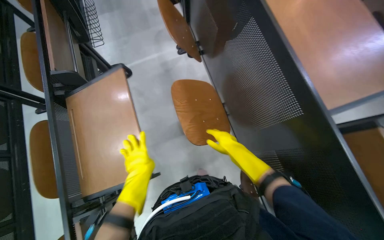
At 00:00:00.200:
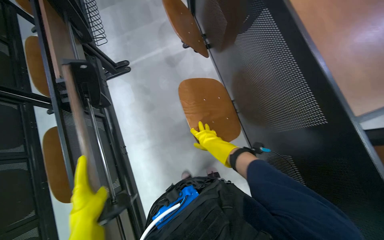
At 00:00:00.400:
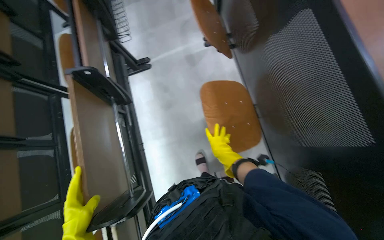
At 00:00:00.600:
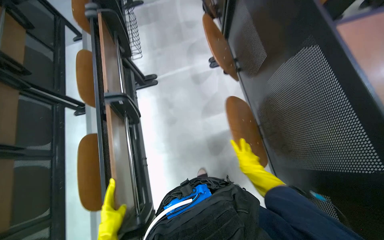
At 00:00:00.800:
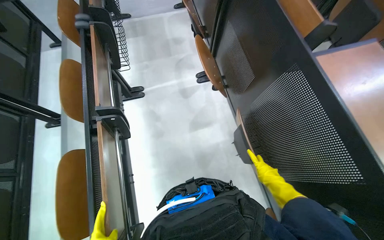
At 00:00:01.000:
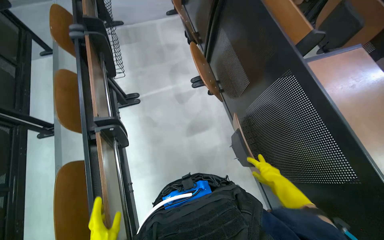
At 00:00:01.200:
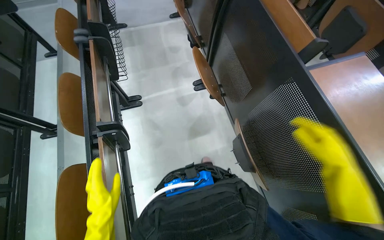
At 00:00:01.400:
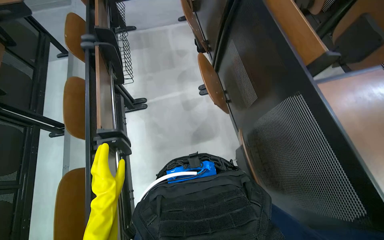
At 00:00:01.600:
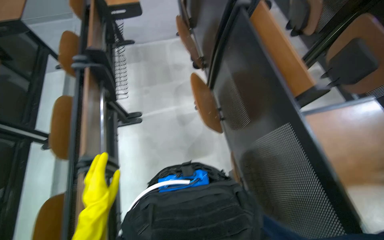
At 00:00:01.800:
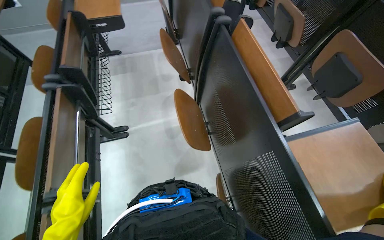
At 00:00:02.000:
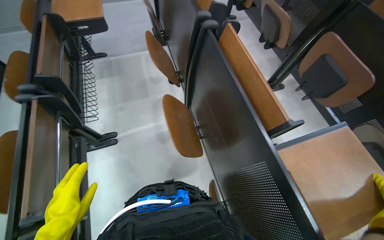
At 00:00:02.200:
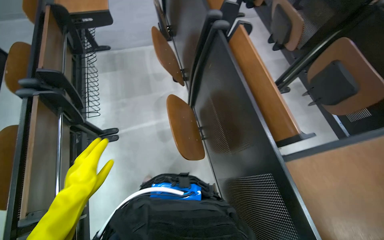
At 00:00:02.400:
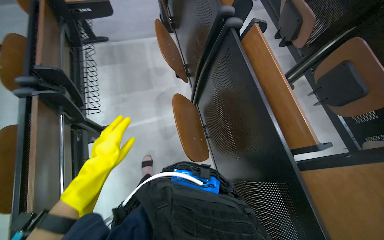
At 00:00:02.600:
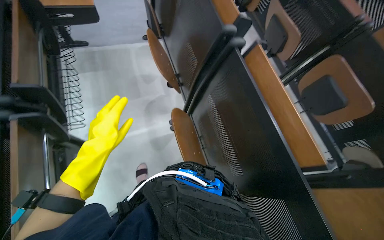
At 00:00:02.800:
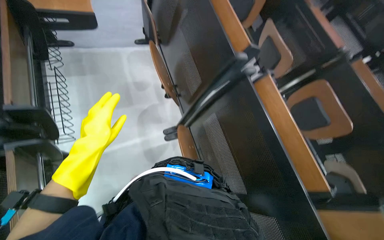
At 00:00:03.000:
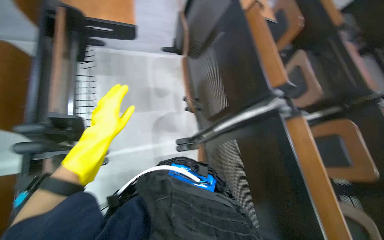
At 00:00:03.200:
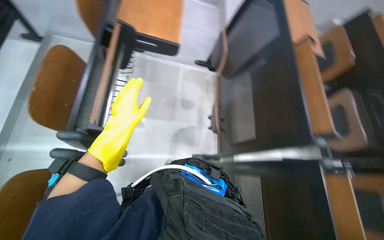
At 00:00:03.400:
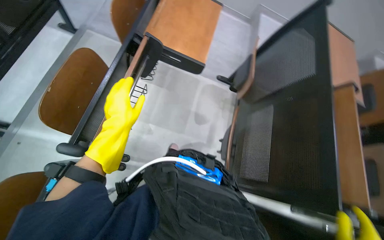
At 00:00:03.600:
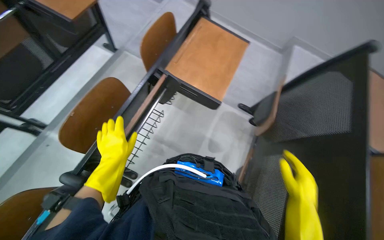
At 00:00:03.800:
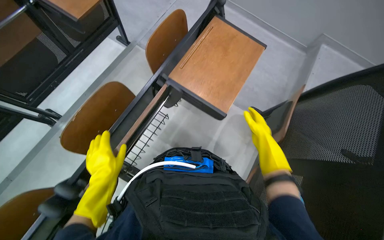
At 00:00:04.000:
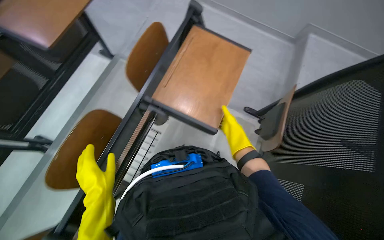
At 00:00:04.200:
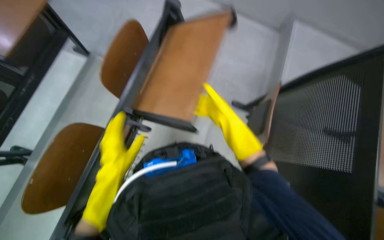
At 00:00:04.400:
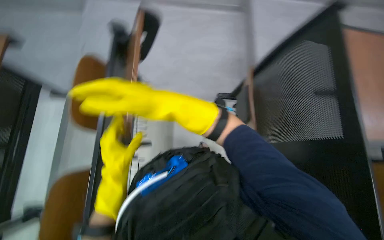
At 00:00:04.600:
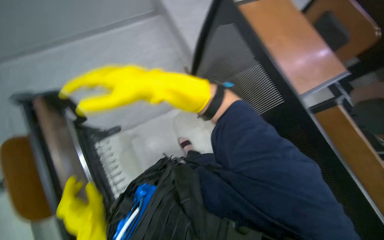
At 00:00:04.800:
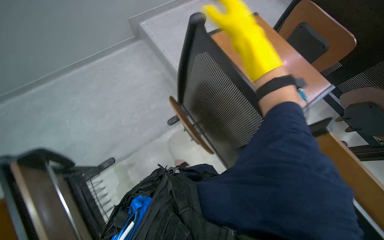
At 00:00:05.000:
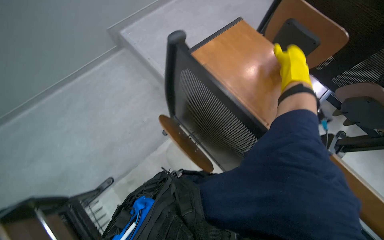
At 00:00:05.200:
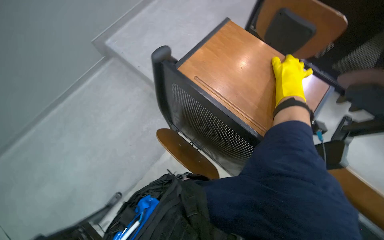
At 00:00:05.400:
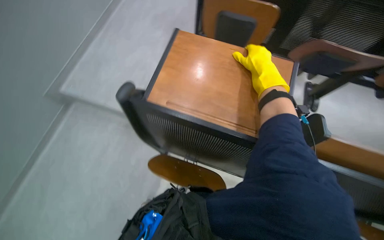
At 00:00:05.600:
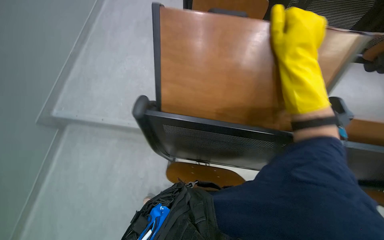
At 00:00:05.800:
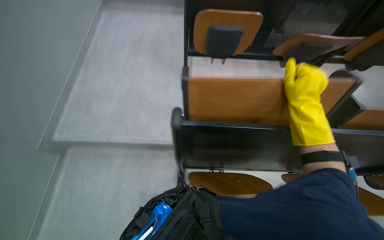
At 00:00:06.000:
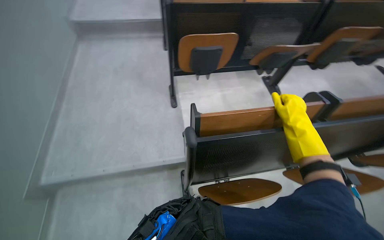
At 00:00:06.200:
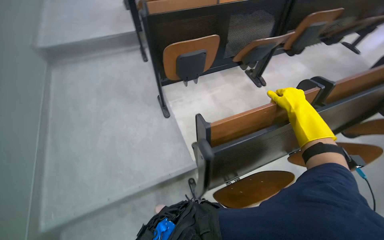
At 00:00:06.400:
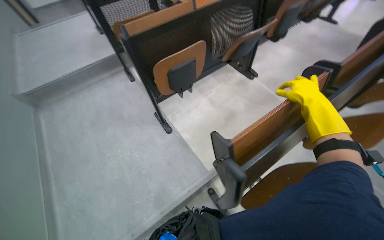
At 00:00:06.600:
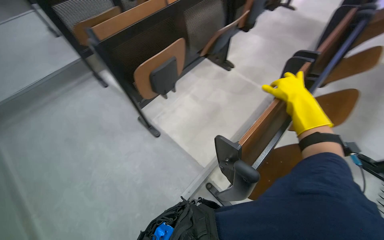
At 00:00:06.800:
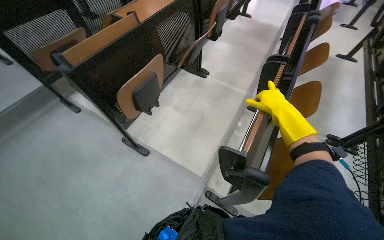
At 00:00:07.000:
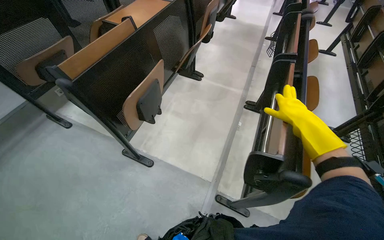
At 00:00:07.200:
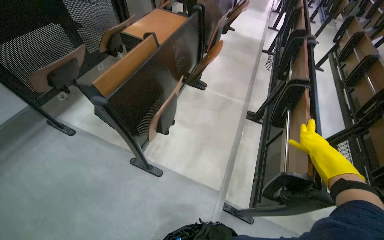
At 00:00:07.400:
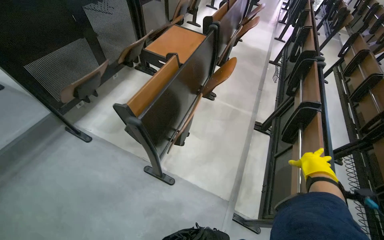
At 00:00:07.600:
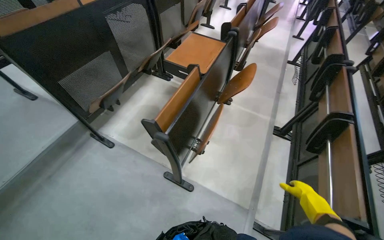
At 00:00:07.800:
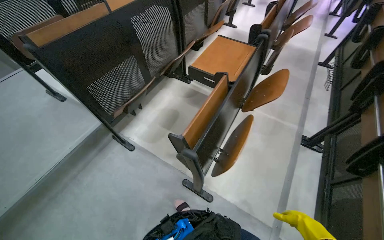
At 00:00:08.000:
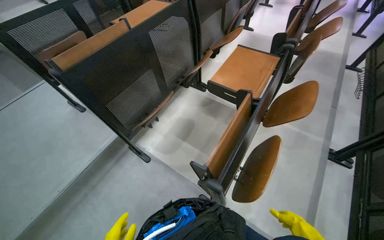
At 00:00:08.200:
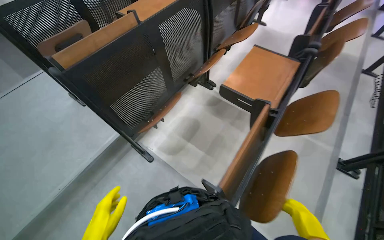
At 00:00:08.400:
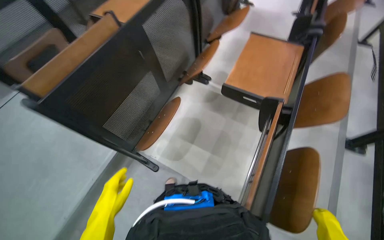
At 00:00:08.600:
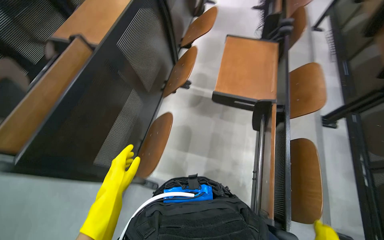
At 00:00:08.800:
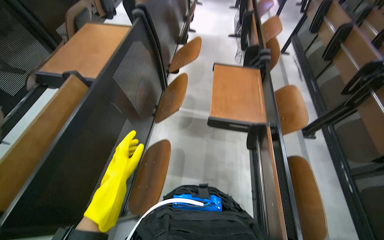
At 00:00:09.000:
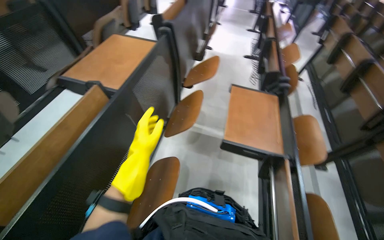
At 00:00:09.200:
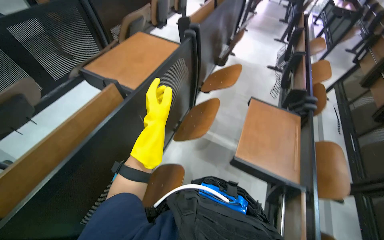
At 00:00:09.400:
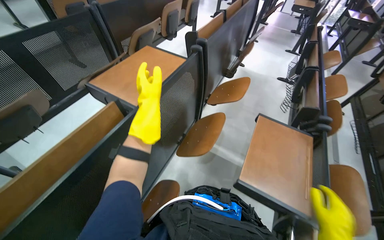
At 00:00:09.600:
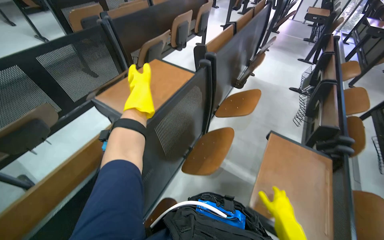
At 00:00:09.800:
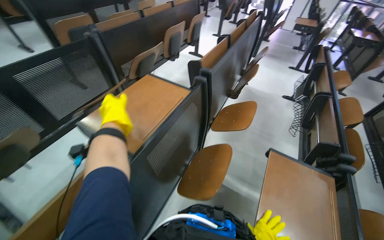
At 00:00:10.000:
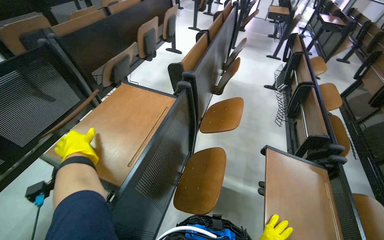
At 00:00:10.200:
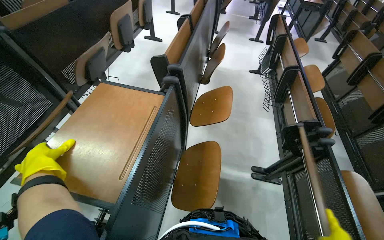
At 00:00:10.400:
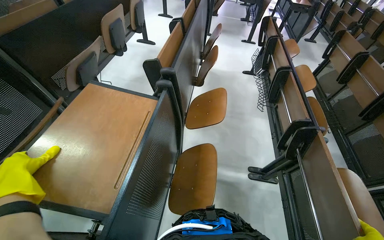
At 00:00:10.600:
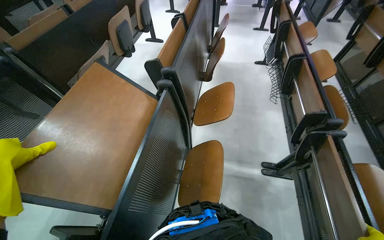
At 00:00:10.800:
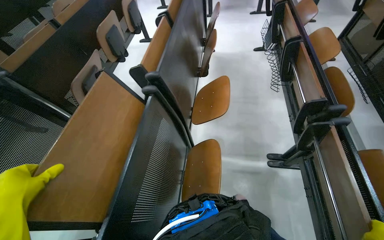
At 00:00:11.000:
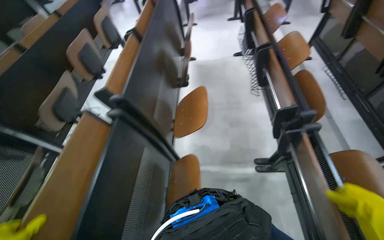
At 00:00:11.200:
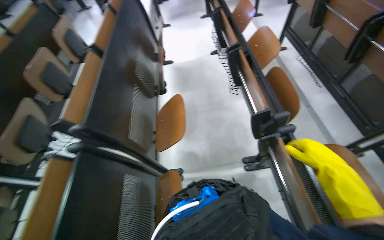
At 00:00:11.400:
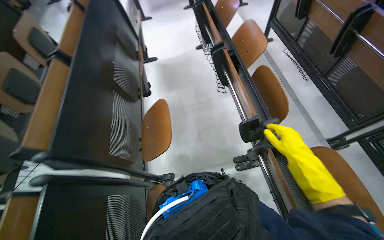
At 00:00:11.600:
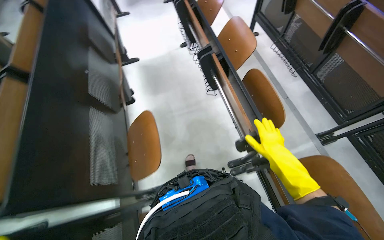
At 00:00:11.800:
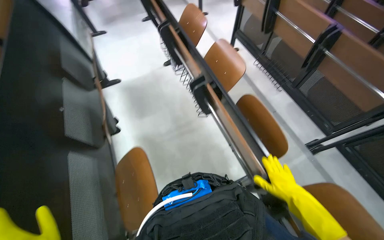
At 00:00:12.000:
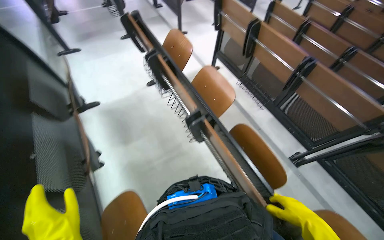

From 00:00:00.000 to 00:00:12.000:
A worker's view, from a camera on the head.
Job: organizing items.
The whole recording: Folding auditorium desks. The worker folds down the wooden desks in the auditorium.
From 00:00:01.600 to 00:00:03.000: The wearer moves some 60 cm. The camera is aimed roughly 20 degrees further to the right.
From 00:00:03.000 to 00:00:04.400: The head travels roughly 70 cm. The wearer looks about 30 degrees further to the left.
From 00:00:04.400 to 00:00:06.000: The wearer moves approximately 40 cm. The wearer looks some 65 degrees further to the right. The view tilts roughly 15 degrees upward.
From 00:00:06.000 to 00:00:07.600: The wearer moves approximately 90 cm. The wearer looks about 55 degrees further to the right.
From 00:00:07.600 to 00:00:09.000: The head travels about 80 cm.
From 00:00:09.000 to 00:00:10.400: The camera travels roughly 50 cm.
From 00:00:10.400 to 00:00:12.000: The wearer moves some 90 cm. The wearer looks approximately 40 degrees further to the right.

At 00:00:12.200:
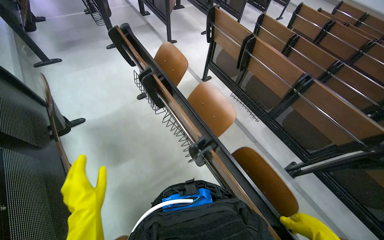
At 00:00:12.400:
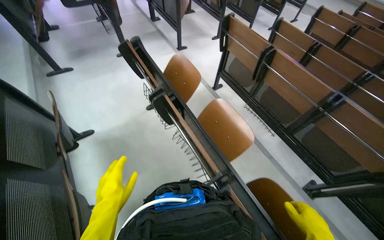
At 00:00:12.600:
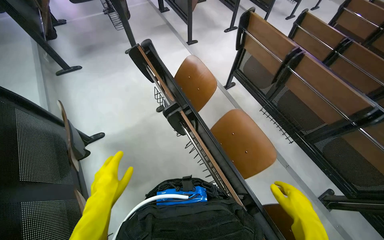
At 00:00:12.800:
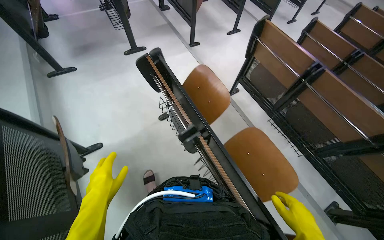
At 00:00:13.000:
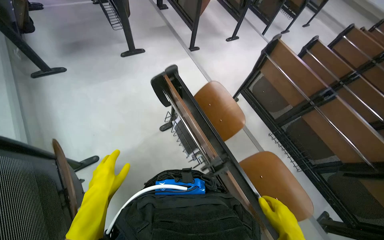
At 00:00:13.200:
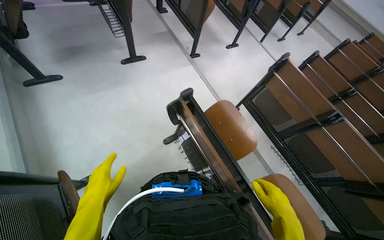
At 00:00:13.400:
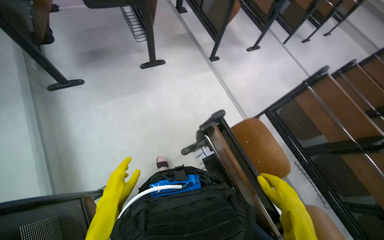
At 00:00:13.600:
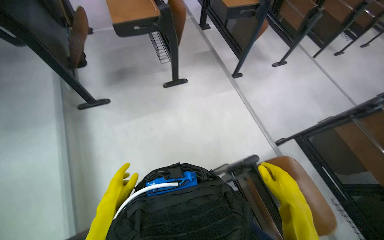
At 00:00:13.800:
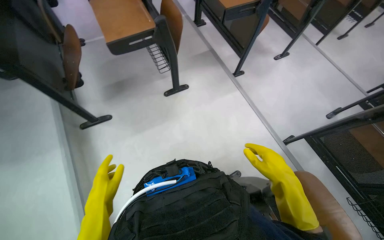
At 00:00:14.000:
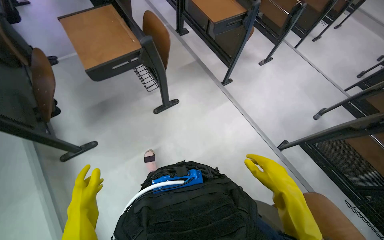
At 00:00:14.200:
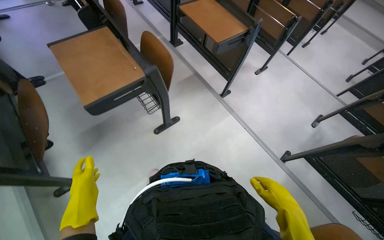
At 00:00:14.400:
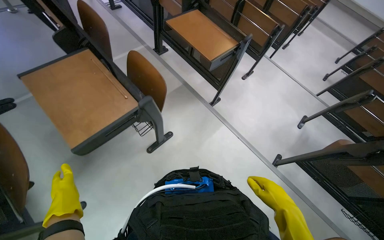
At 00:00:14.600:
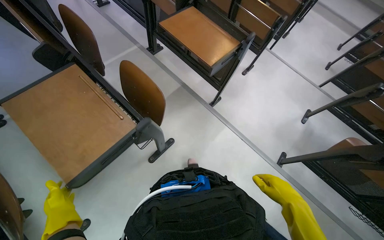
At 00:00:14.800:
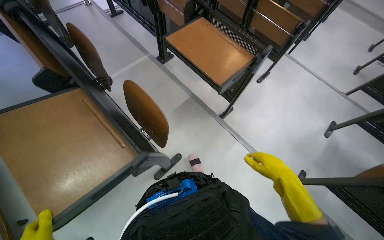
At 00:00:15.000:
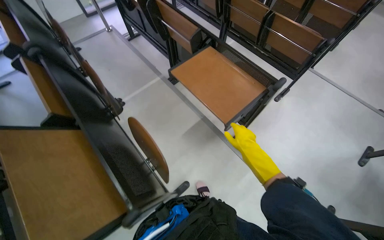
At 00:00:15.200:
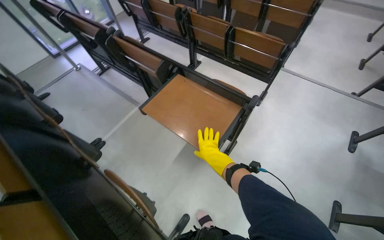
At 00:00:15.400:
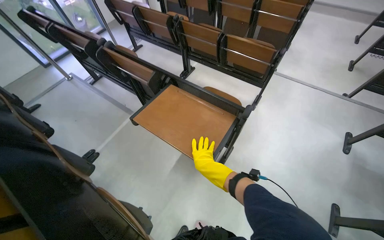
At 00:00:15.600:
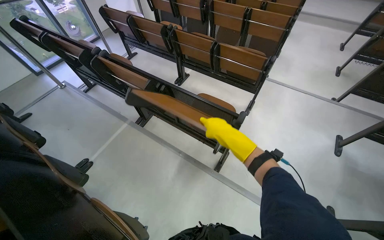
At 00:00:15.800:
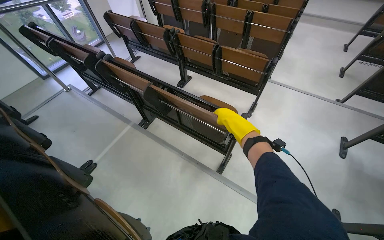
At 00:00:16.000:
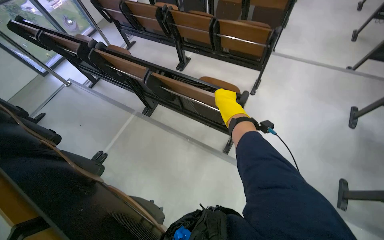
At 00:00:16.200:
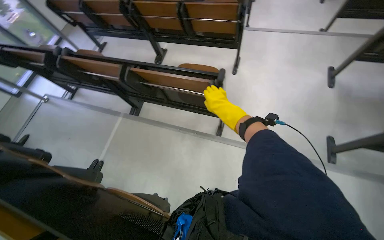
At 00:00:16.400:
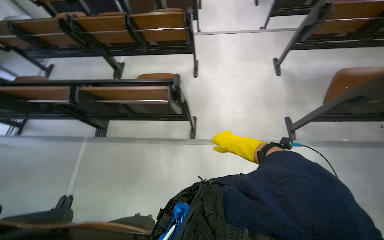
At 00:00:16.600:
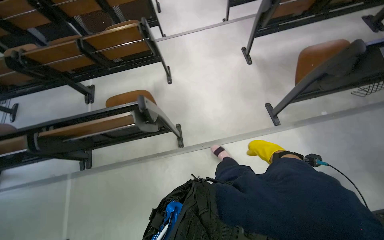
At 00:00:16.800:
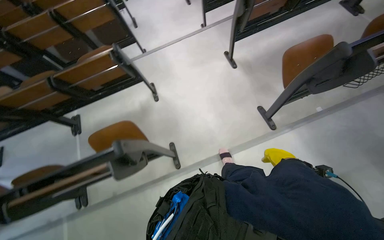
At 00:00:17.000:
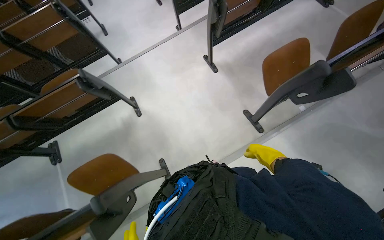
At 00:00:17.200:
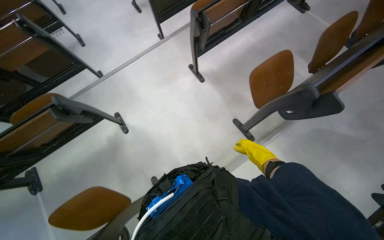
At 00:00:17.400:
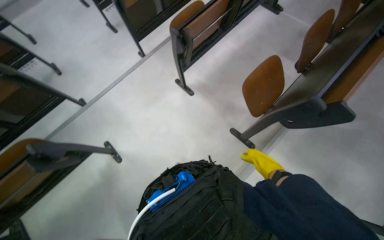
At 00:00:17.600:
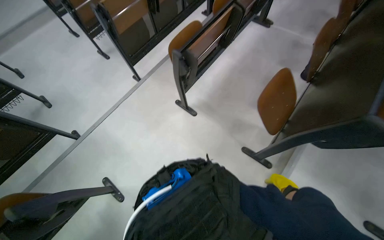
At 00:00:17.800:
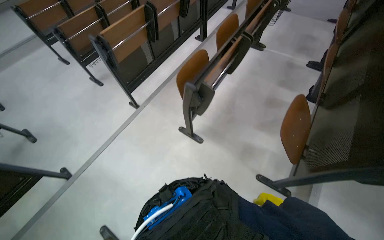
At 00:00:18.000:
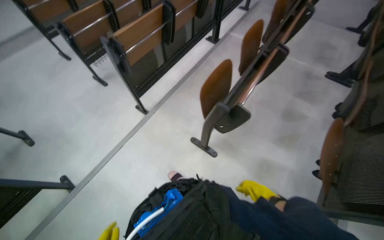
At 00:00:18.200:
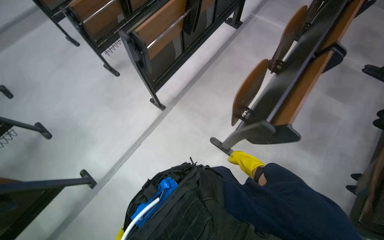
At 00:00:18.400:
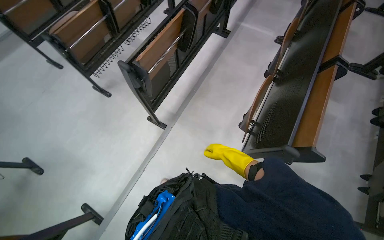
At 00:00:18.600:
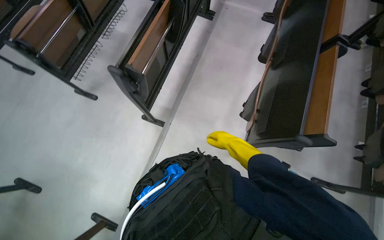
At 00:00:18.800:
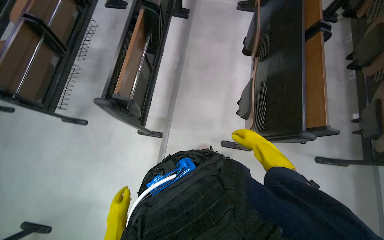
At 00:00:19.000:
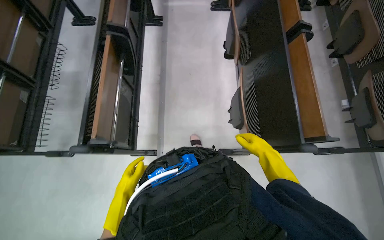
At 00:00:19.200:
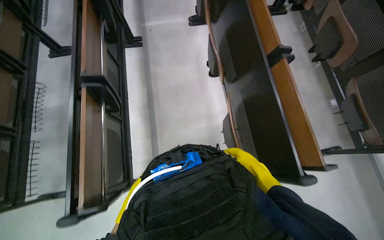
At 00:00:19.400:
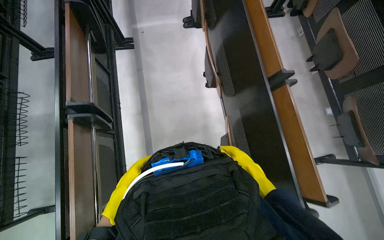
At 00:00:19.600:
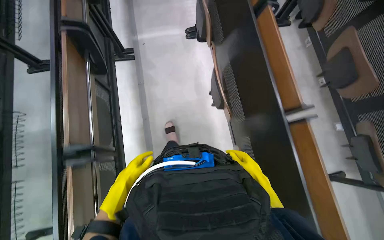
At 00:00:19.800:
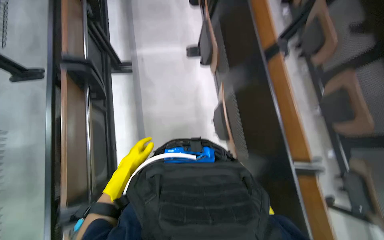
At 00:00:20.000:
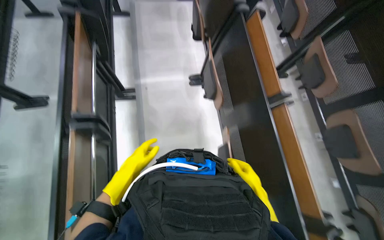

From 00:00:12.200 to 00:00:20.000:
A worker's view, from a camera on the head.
Job: organizing items.
The whole recording: Folding auditorium desks. The worker folds down the wooden desks in the auditorium.
From 00:00:12.200 to 00:00:13.800: The camera is carried about 1.5 m.
From 00:00:13.800 to 00:00:15.400: The wearer moves about 1 m. Everything in view rotates roughly 30 degrees counterclockwise.
From 00:00:15.400 to 00:00:16.800: The wearer moves some 40 cm. The wearer looks roughly 55 degrees further to the right.
From 00:00:16.800 to 00:00:18.400: The wearer moves roughly 1.5 m. The head rotates roughly 40 degrees to the right.
From 00:00:18.400 to 00:00:20.000: The camera is carried approximately 1 m. The head turns to the right by about 40 degrees.
